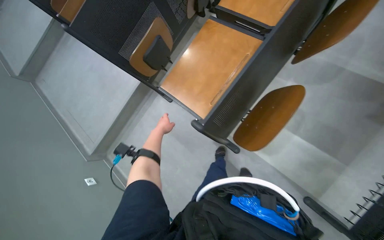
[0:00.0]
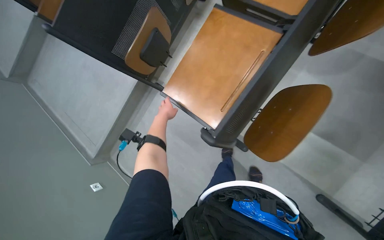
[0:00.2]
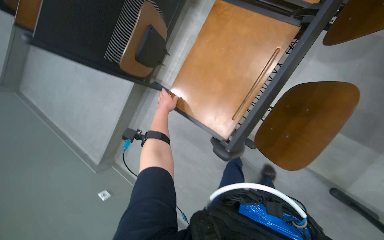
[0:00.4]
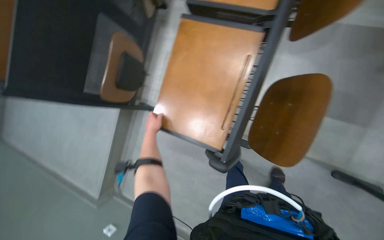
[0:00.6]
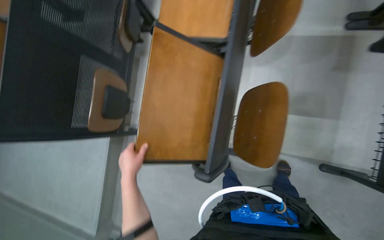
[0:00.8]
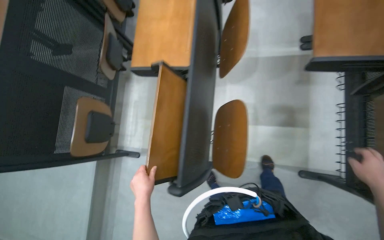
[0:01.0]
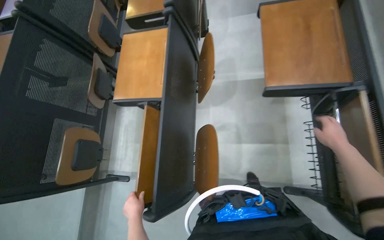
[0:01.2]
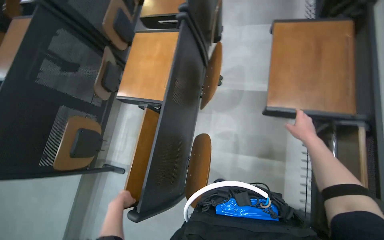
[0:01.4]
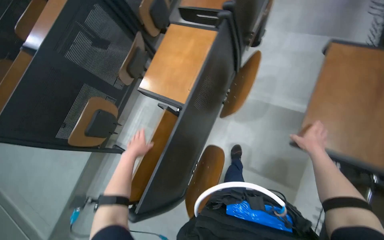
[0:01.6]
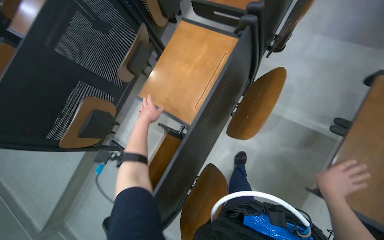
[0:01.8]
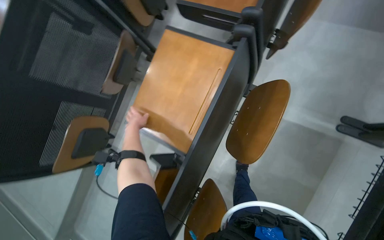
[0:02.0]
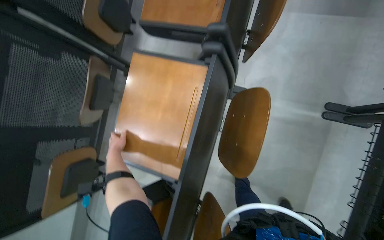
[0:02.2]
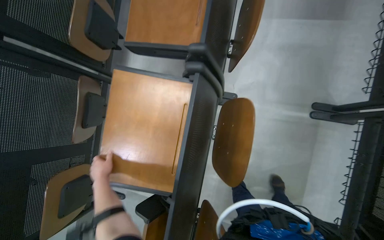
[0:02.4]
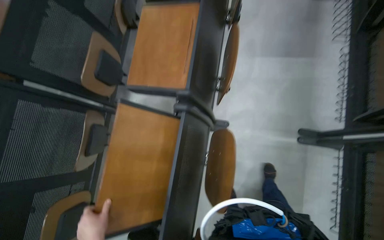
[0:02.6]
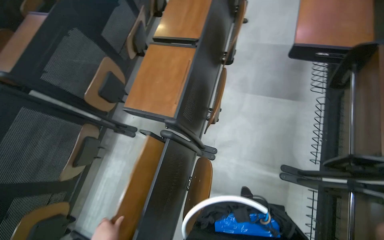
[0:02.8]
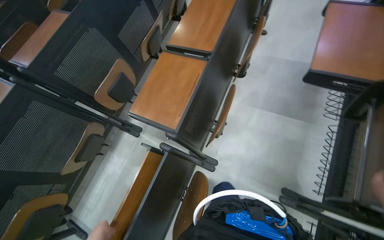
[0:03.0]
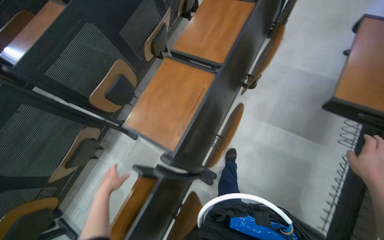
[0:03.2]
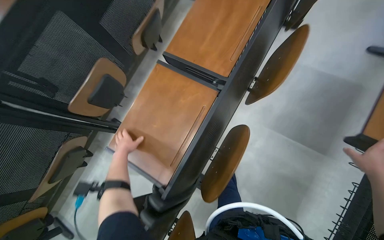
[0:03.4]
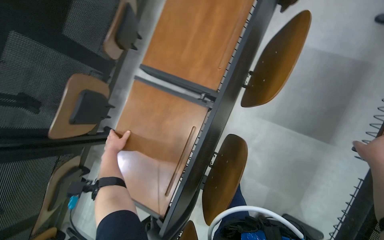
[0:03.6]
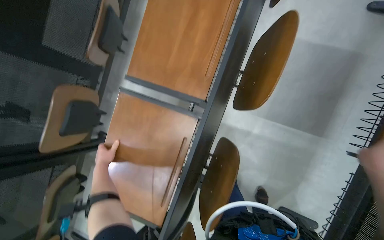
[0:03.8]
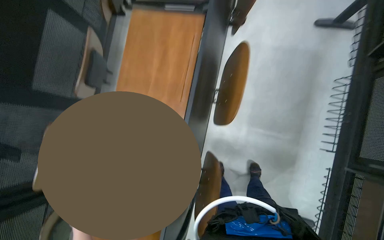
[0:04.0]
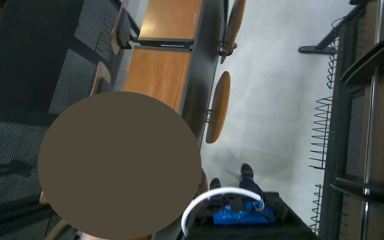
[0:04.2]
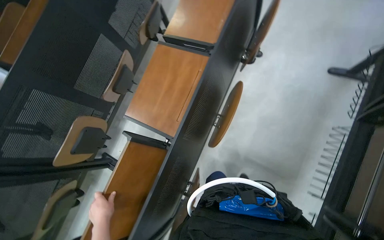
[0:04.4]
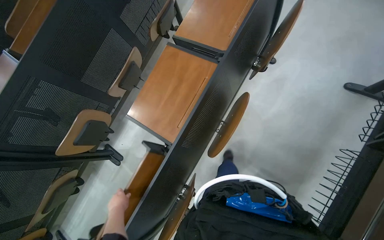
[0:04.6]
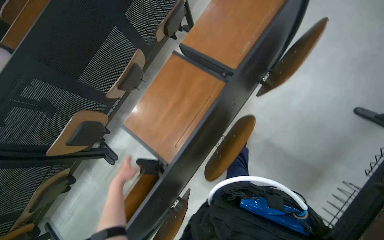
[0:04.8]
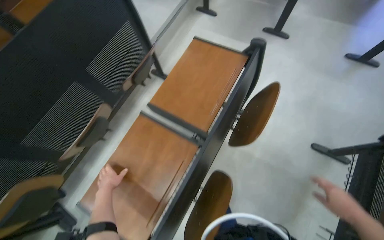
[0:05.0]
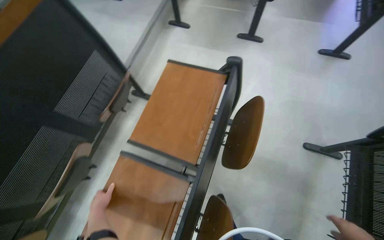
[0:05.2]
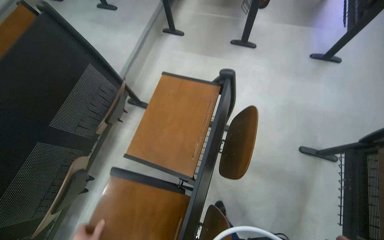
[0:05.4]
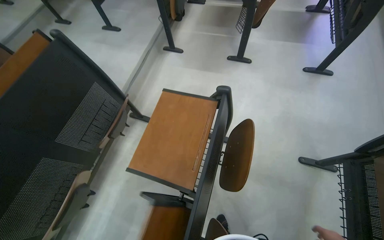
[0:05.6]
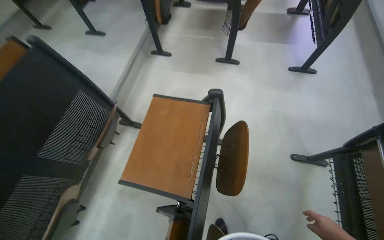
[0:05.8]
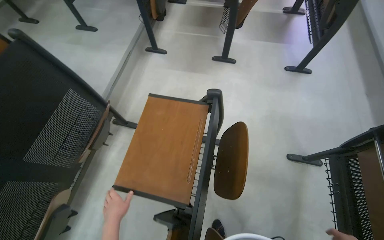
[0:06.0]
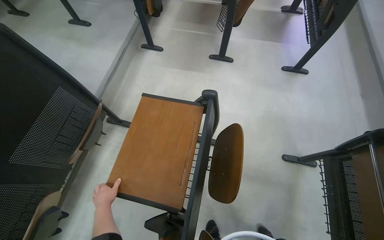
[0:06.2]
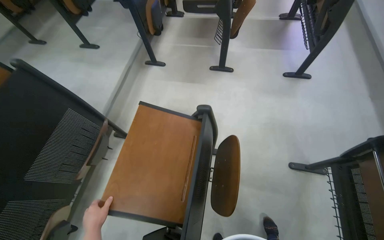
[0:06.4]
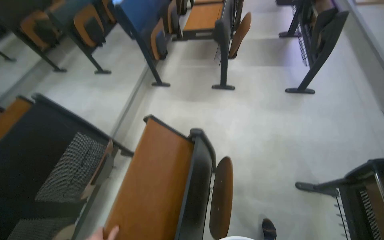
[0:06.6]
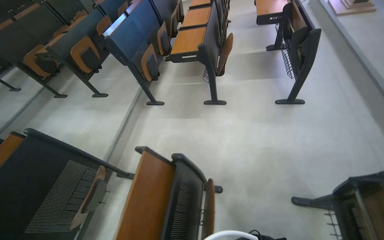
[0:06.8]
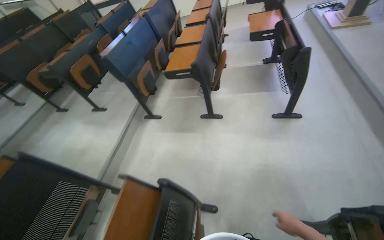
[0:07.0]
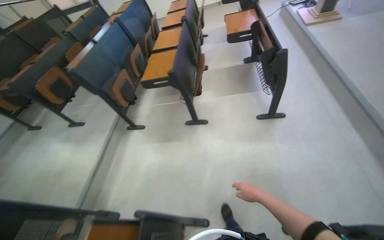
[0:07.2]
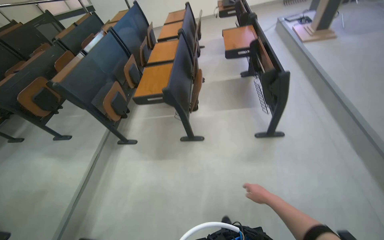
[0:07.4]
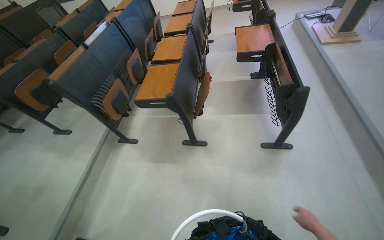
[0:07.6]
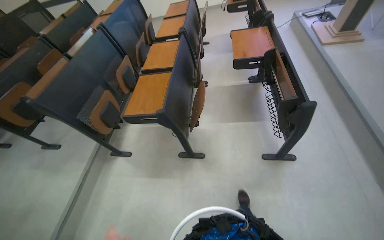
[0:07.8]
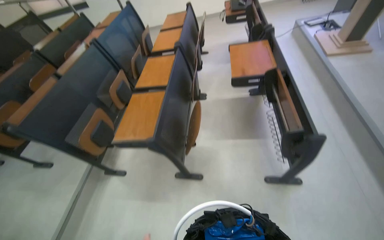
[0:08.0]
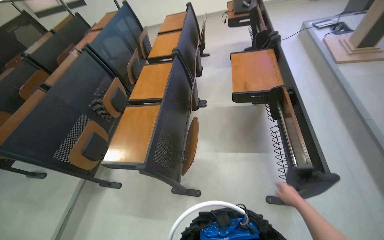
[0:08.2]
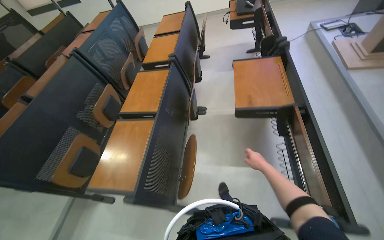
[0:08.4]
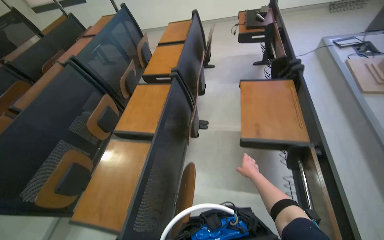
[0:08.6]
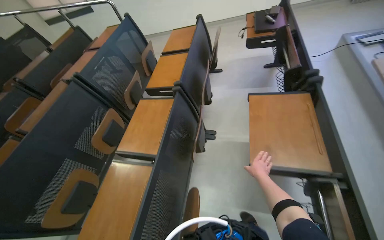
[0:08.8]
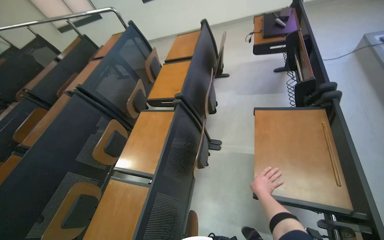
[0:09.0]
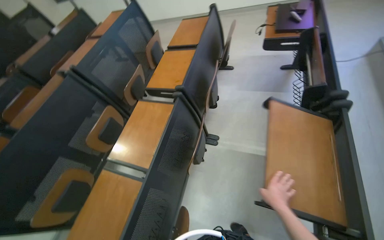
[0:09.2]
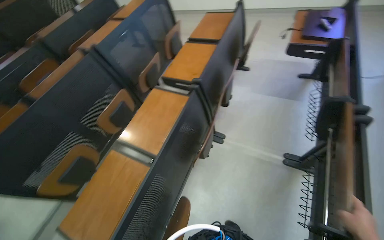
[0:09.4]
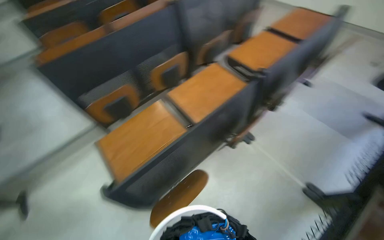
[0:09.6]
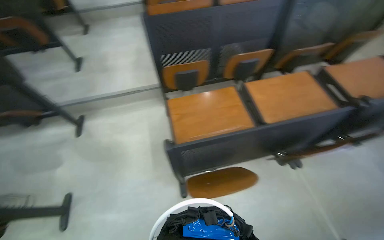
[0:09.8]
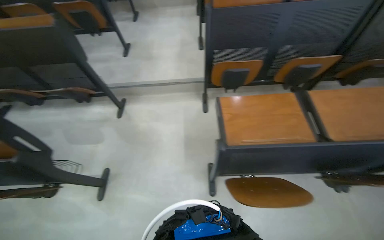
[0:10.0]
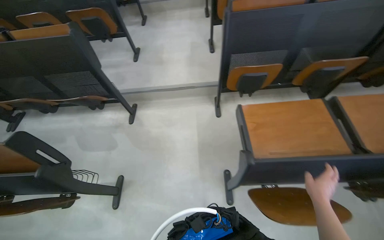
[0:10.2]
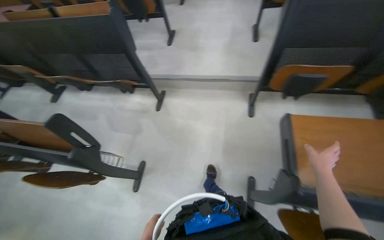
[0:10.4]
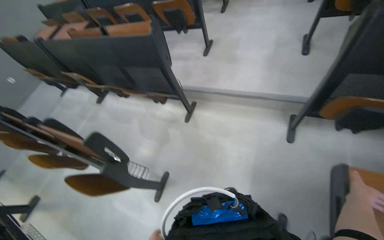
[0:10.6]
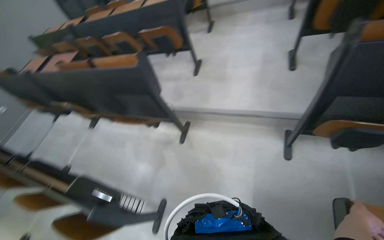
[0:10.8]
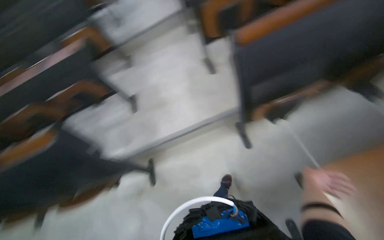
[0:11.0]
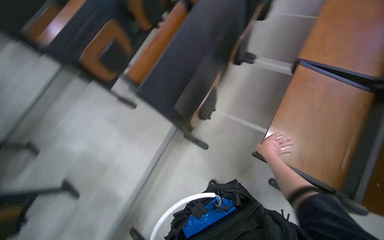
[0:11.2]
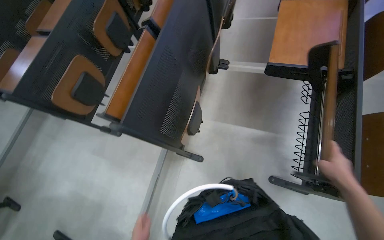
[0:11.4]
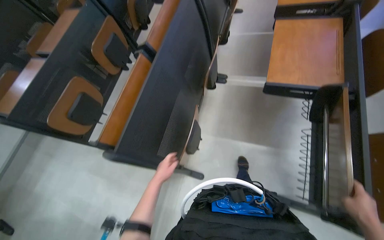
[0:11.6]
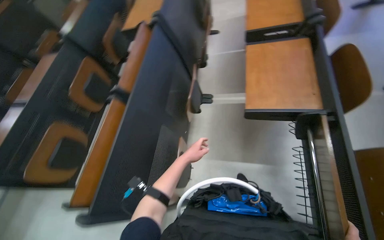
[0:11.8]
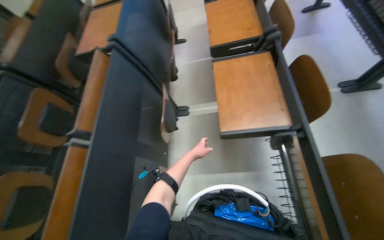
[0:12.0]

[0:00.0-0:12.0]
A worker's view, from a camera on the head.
Job: organizing items.
The whole recording: Lowering auditorium desks. The worker continues lowering the desks in the auditorium.
0:00.0 to 0:01.6: The view tips upward by roughly 15 degrees.
0:01.6 to 0:03.0: The wearer moves roughly 60 cm.
0:03.0 to 0:04.4: The camera travels about 70 cm.
0:04.4 to 0:06.0: The camera travels approximately 60 cm. The camera sweeps to the right, by roughly 20 degrees. The view tilts approximately 15 degrees upward.
0:06.0 to 0:07.6: The camera travels roughly 90 cm. The view tips upward by about 15 degrees.
0:07.6 to 0:09.0: The head travels some 1 m.
0:09.0 to 0:10.4: The wearer moves some 90 cm. The head turns to the left by approximately 85 degrees. The view tilts some 20 degrees downward.
0:10.4 to 0:12.0: The head travels roughly 80 cm. The head rotates some 60 degrees to the right. The camera pitches upward, by some 25 degrees.

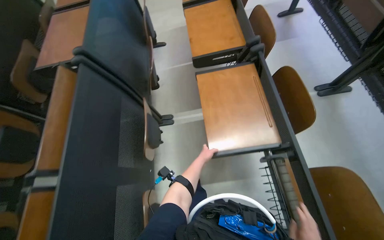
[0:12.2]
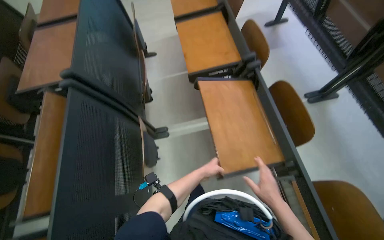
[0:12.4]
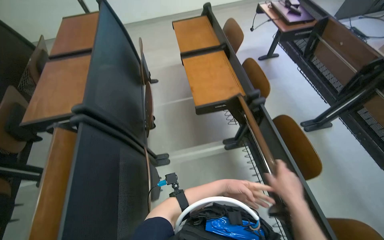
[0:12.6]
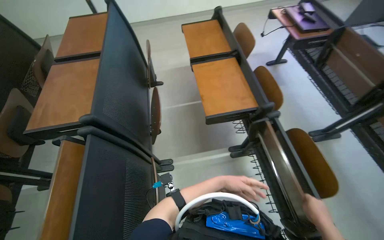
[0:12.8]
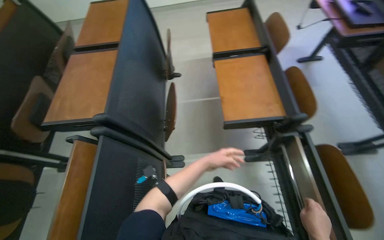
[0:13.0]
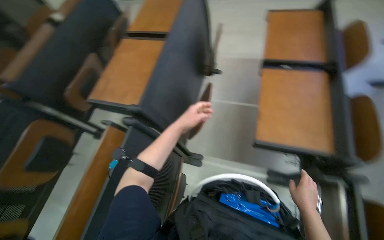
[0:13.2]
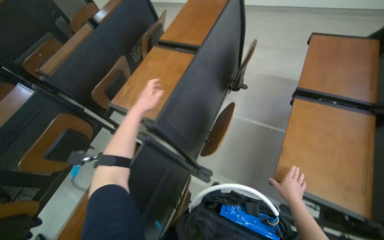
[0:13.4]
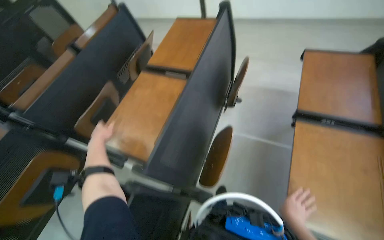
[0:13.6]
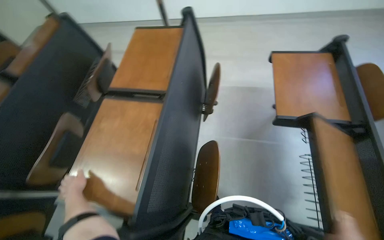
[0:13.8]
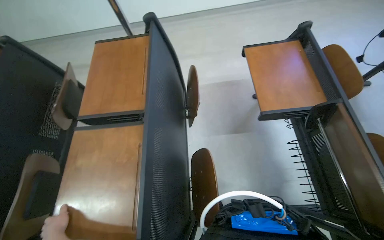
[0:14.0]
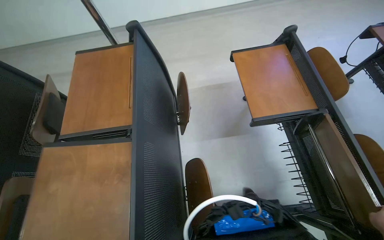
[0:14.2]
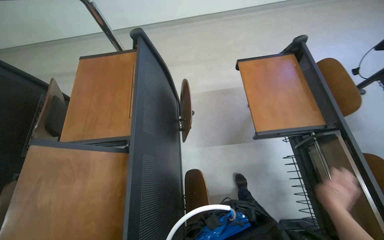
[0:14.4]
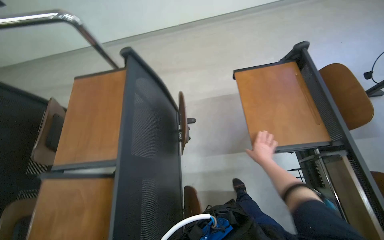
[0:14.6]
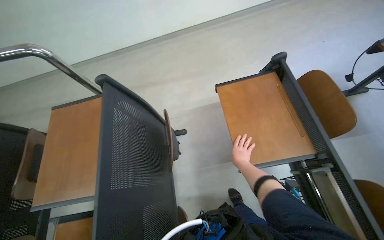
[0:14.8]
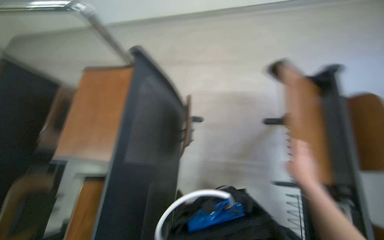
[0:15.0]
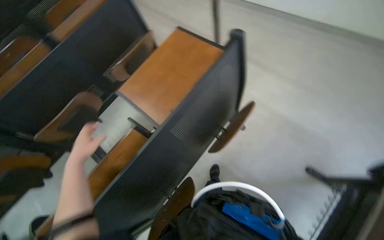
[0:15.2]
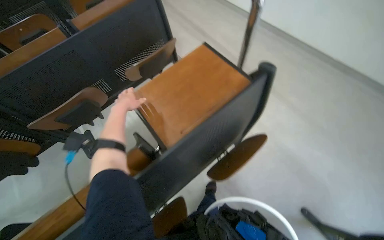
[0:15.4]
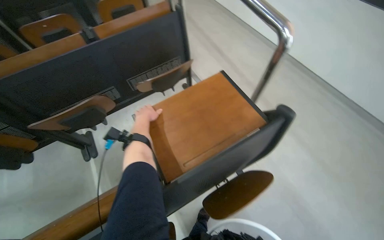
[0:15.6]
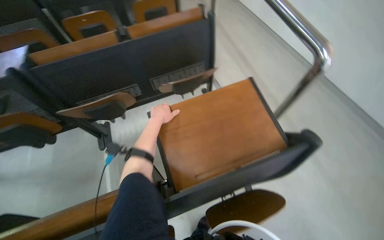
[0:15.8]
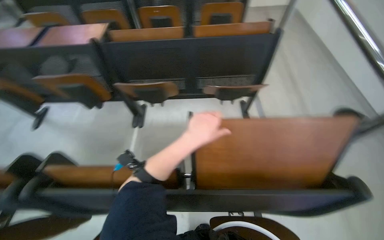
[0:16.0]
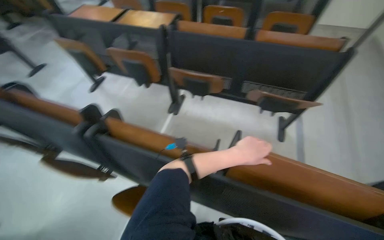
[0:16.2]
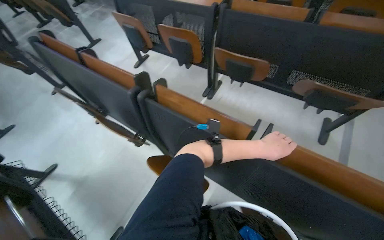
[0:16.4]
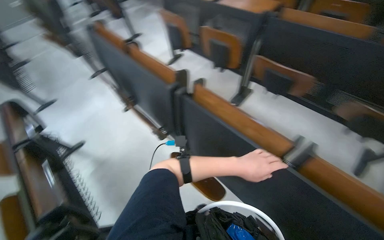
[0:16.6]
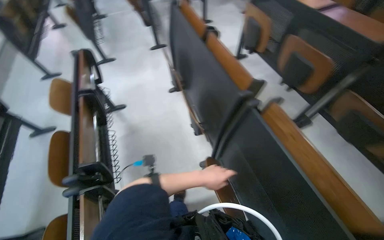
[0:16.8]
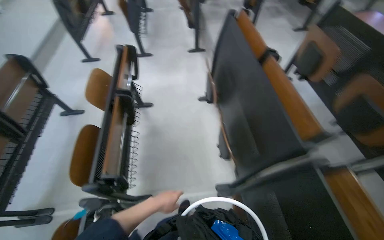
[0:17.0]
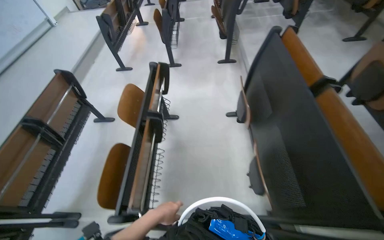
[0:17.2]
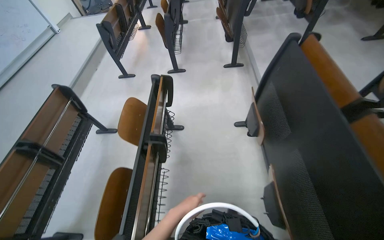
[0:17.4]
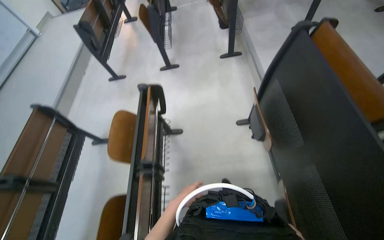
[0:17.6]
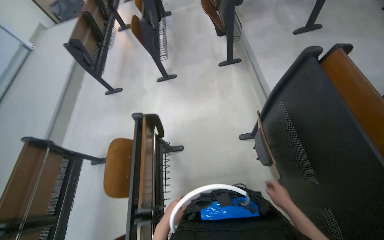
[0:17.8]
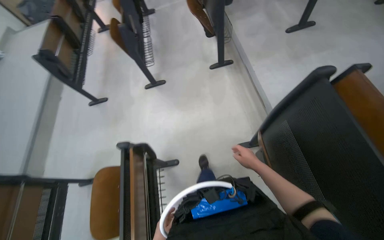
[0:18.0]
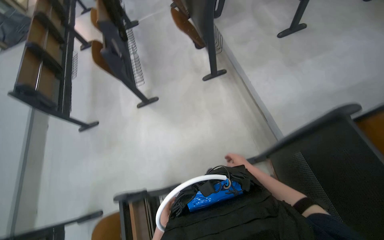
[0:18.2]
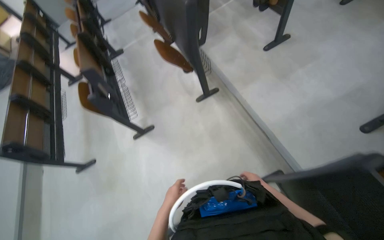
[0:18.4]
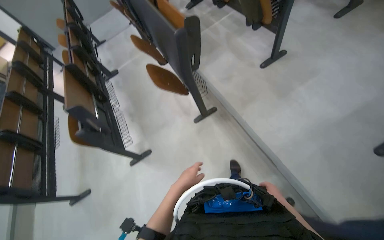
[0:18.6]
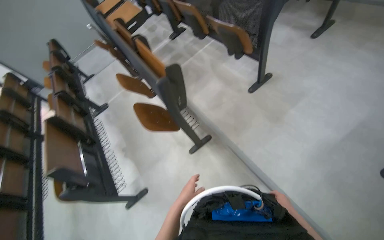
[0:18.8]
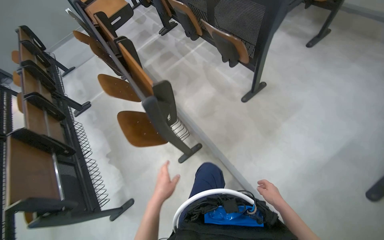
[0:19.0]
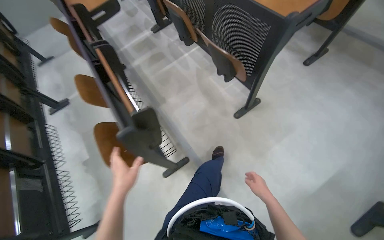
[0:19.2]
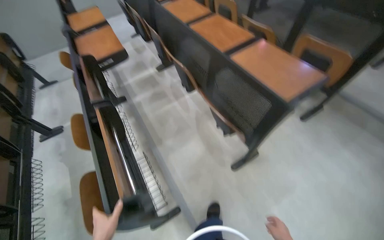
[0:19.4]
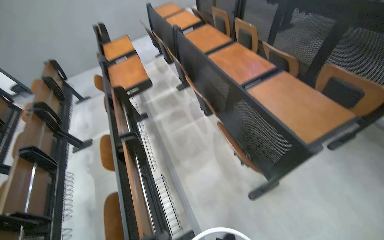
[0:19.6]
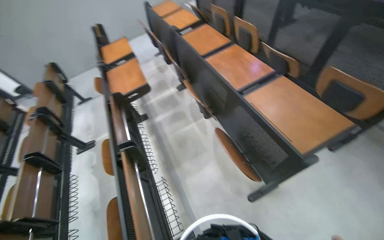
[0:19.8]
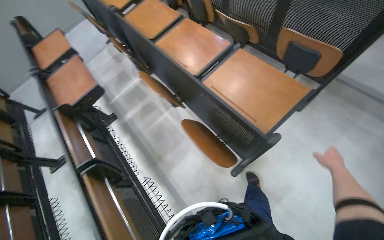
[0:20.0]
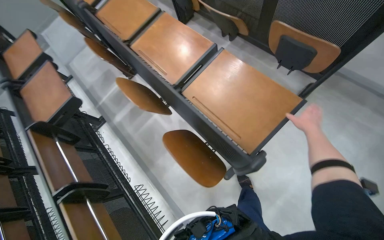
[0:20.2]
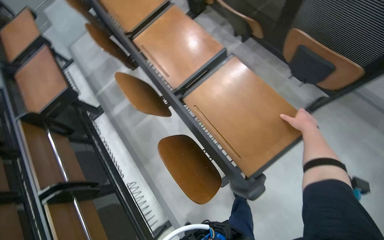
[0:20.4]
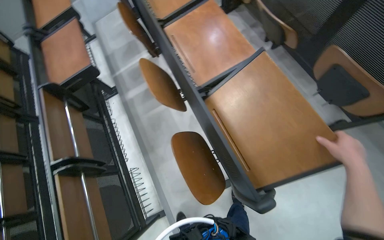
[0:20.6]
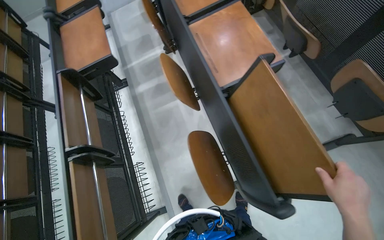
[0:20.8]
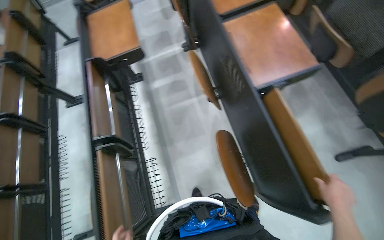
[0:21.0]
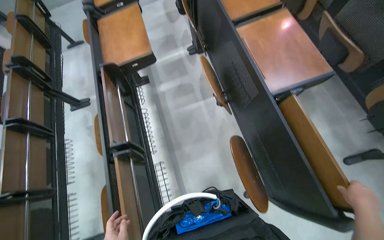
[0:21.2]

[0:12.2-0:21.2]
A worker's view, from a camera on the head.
Job: organizing items.
The whole recording: Lowering auditorium desks. The worker continues lowering the desks in the auditorium.
0:12.2 to 0:13.8: The camera is carried about 90 cm.
0:15.2 to 0:16.6: The wearer's head swings approximately 95 degrees to the left.
0:16.6 to 0:18.2: The camera travels approximately 1.5 m. The wearer looks some 30 degrees further to the left.
0:18.2 to 0:19.8: The camera is carried approximately 1.5 m. The view tips upward by approximately 15 degrees.
0:19.8 to 0:21.2: The camera pitches downward, by roughly 20 degrees.
